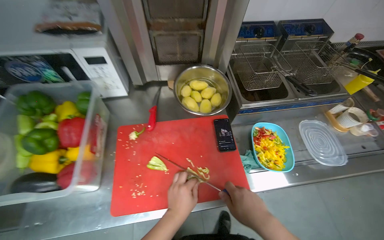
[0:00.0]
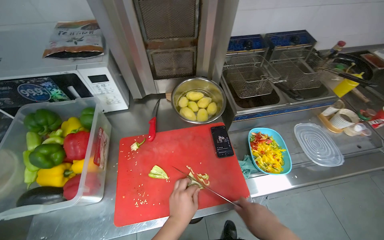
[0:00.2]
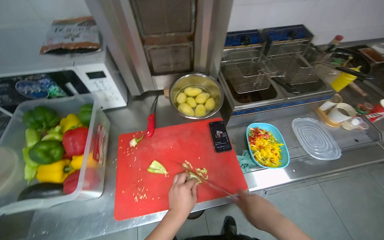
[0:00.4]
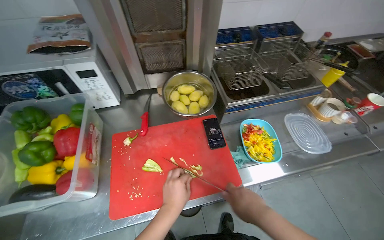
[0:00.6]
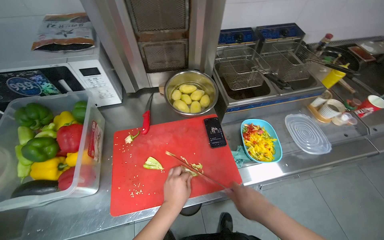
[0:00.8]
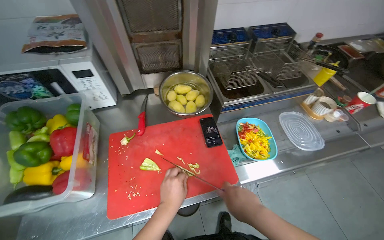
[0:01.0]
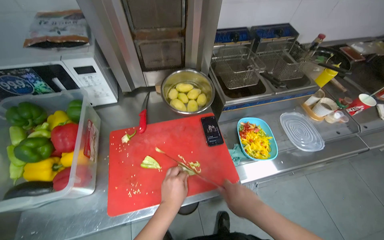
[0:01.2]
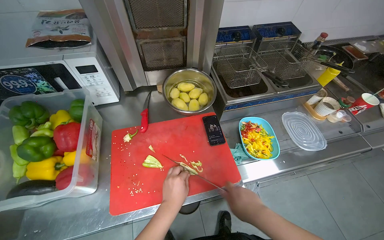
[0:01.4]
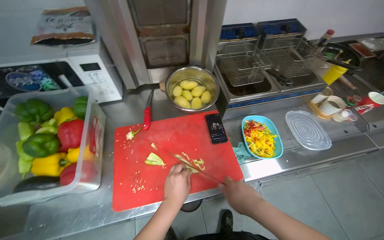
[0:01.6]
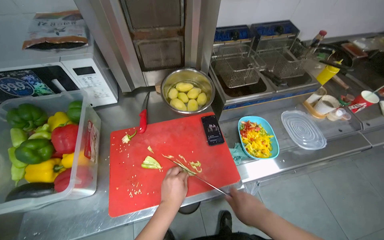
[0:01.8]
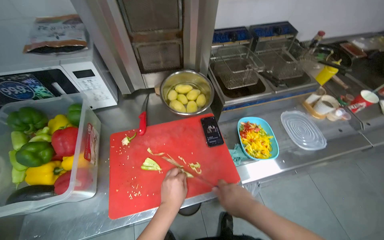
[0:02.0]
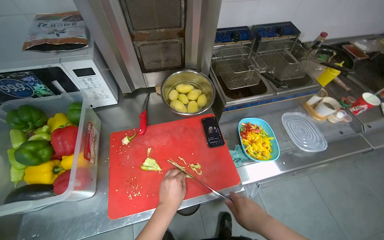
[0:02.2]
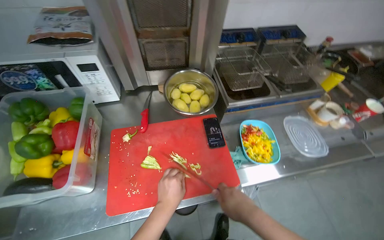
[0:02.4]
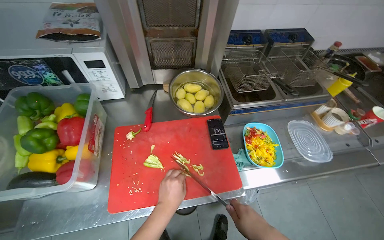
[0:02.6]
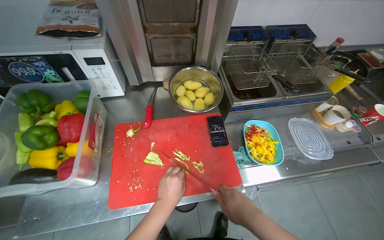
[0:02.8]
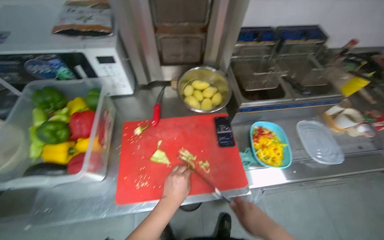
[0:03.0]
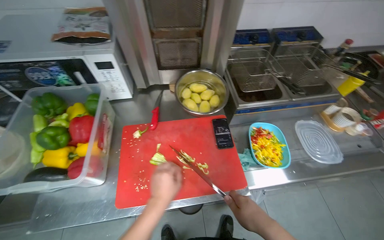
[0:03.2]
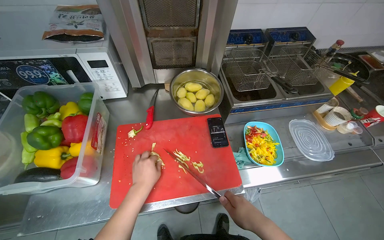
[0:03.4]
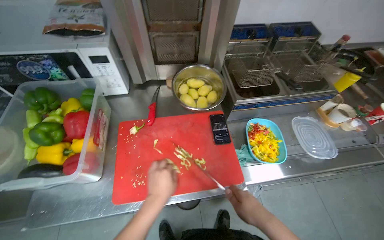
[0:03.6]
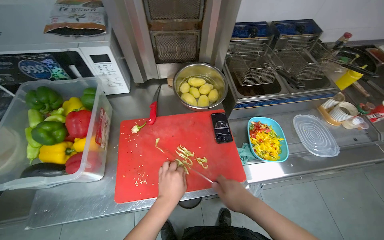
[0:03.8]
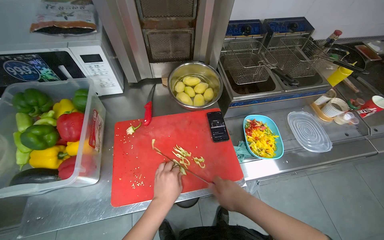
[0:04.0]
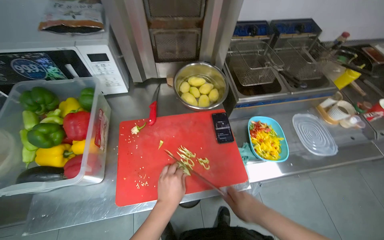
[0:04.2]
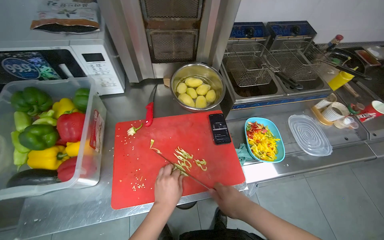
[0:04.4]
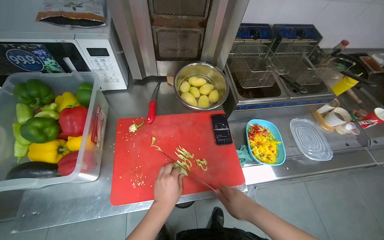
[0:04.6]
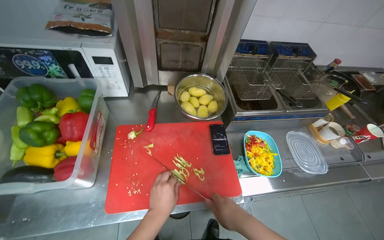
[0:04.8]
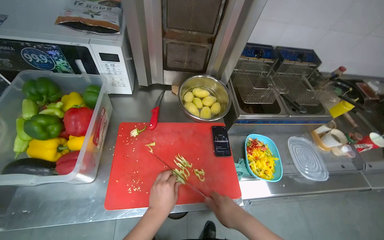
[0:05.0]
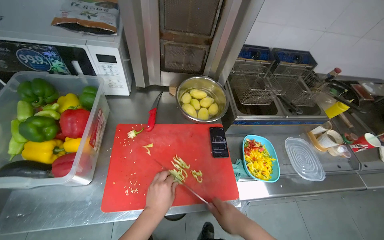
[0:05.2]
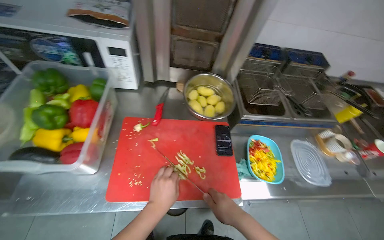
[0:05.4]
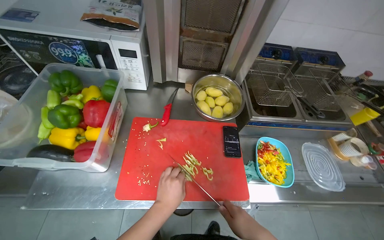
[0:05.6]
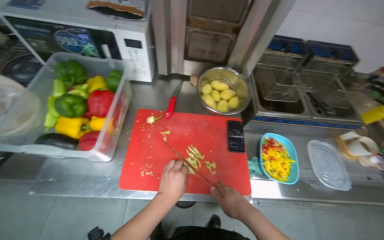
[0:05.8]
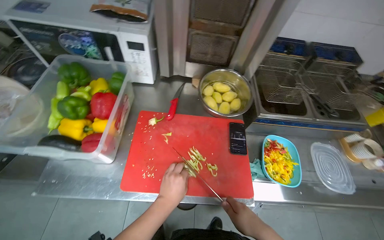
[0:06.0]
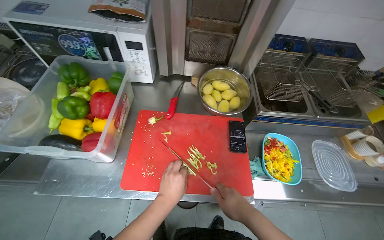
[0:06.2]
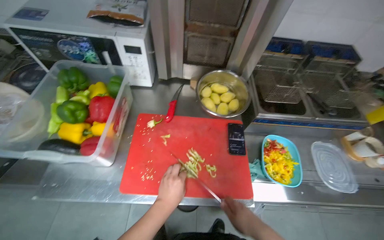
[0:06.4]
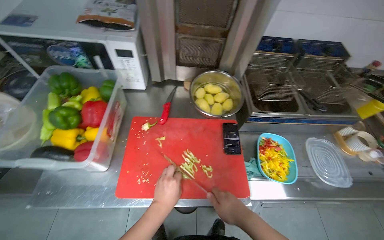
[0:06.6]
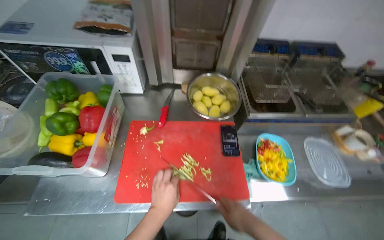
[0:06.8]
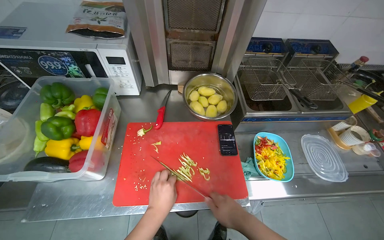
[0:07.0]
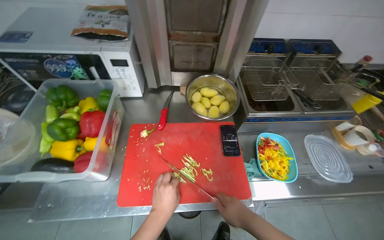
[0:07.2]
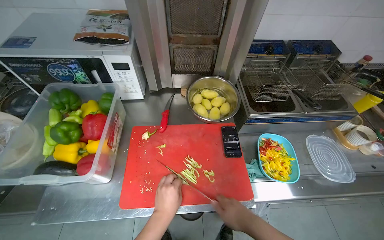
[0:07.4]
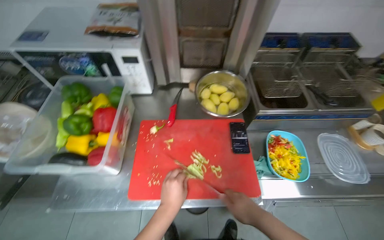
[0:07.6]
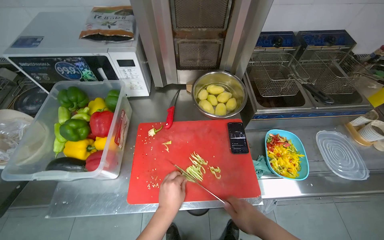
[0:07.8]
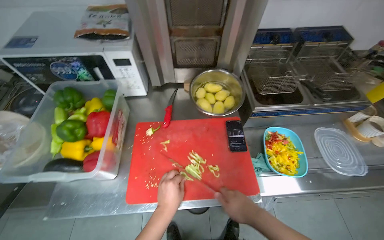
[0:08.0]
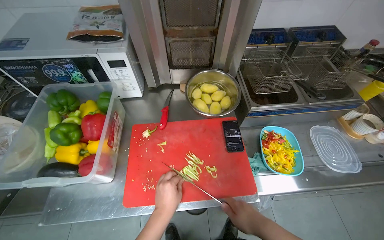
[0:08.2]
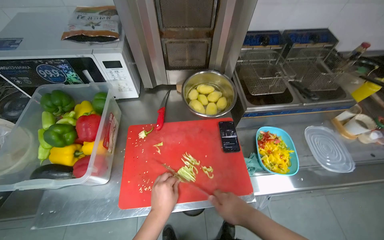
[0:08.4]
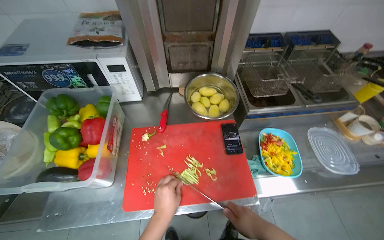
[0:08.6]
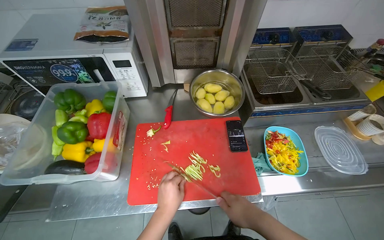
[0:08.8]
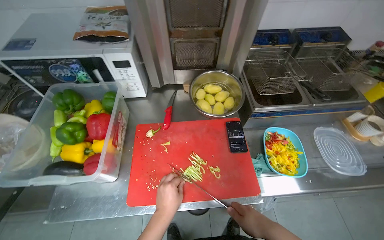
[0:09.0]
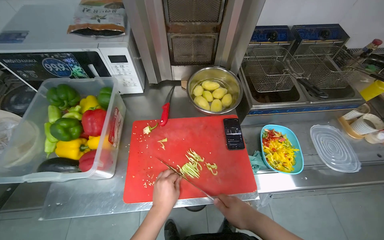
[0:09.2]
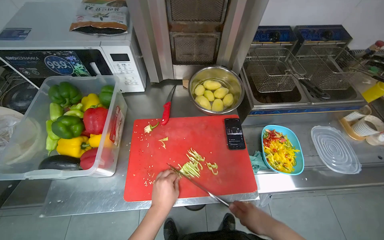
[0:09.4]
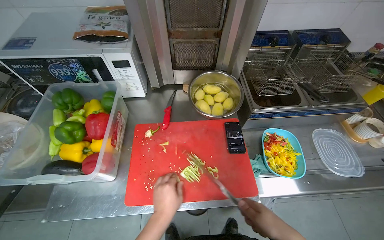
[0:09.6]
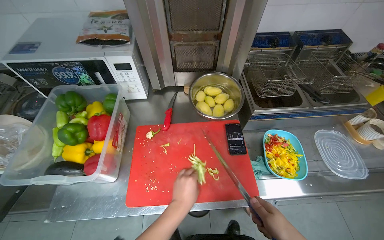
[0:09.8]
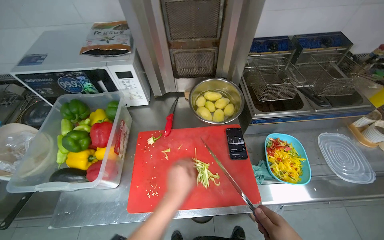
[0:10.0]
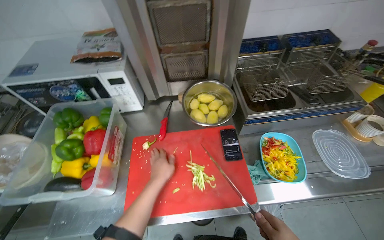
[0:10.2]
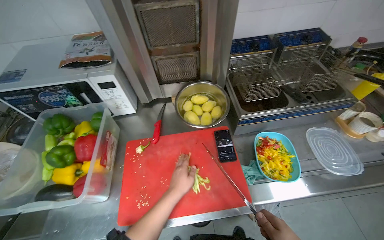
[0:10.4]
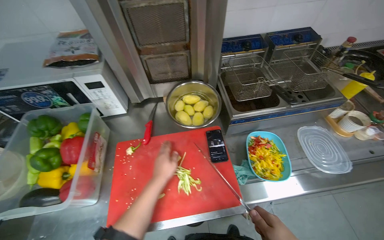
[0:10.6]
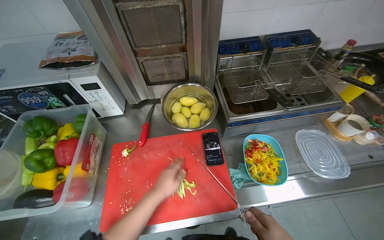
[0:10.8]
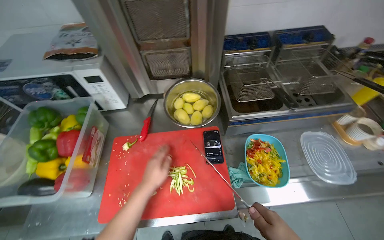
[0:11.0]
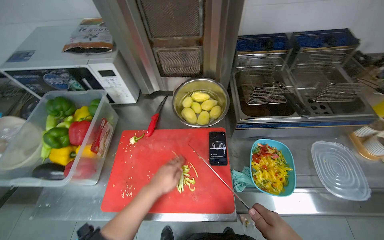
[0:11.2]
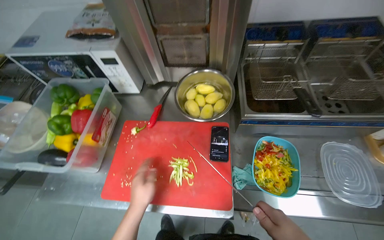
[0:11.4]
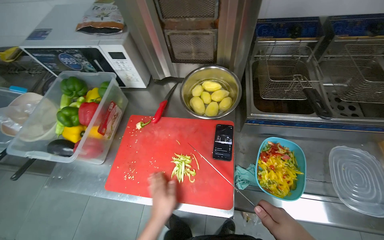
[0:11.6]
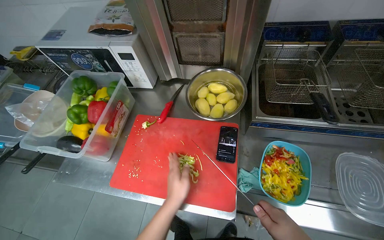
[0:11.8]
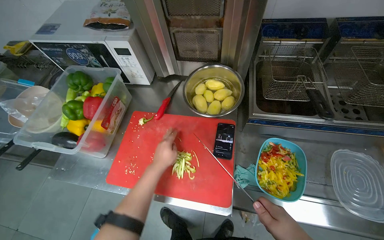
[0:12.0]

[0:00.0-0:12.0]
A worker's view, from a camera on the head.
Job: preparing food.
The whole recording: Cutting bell peppers. The worker cuts bell peppers into strips on a red cutting board and transfers them to a container.
0:00.0 to 0:09.0: The hands work in one place, with small movements.
0:10.4 to 0:12.0: The head rotates approximately 20 degrees to the left.

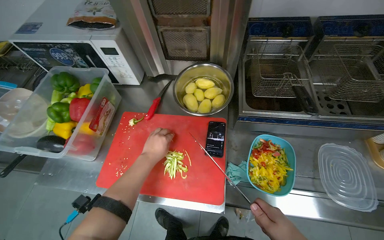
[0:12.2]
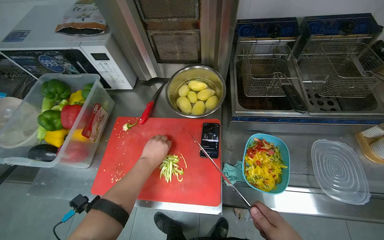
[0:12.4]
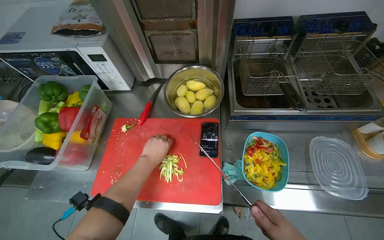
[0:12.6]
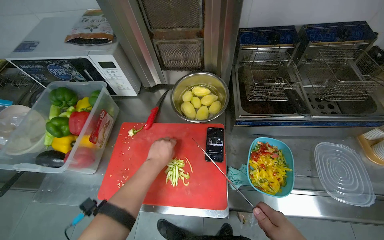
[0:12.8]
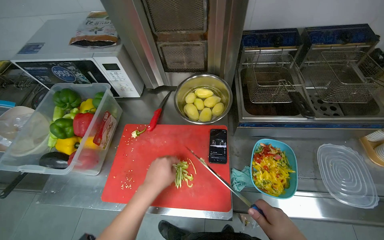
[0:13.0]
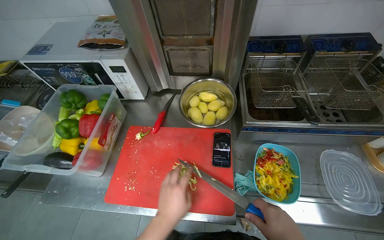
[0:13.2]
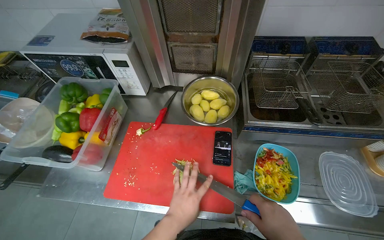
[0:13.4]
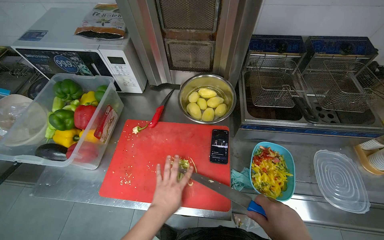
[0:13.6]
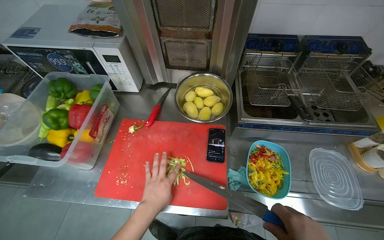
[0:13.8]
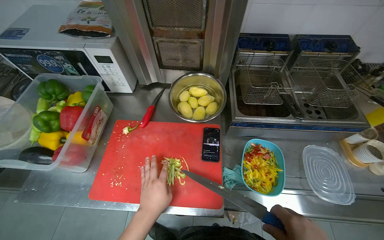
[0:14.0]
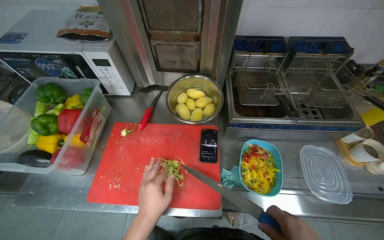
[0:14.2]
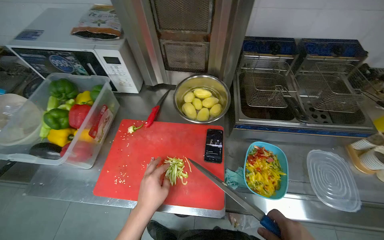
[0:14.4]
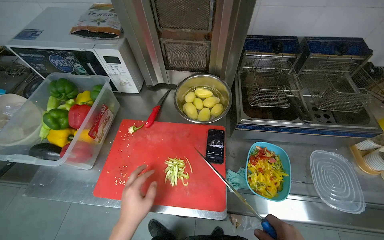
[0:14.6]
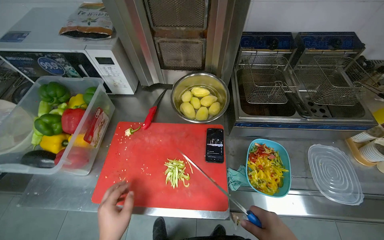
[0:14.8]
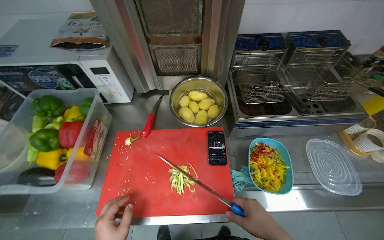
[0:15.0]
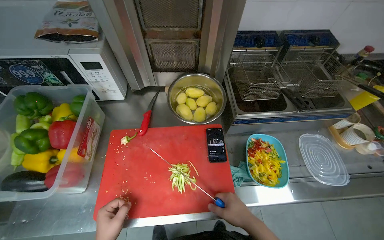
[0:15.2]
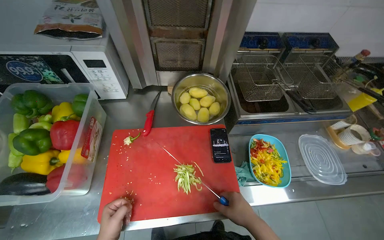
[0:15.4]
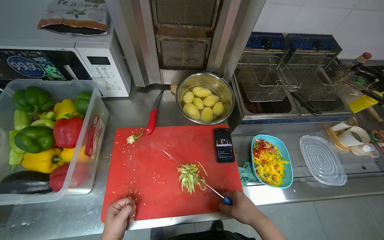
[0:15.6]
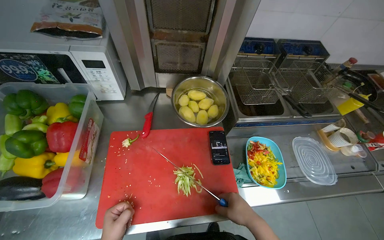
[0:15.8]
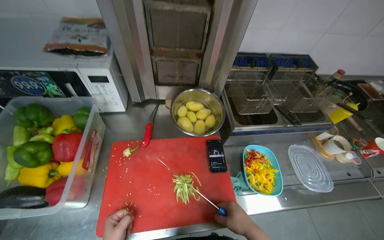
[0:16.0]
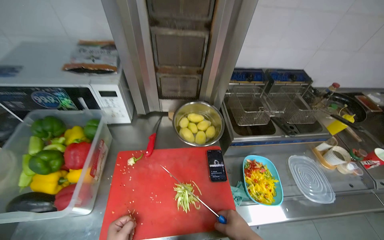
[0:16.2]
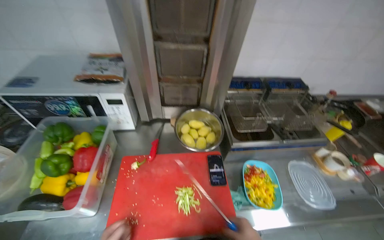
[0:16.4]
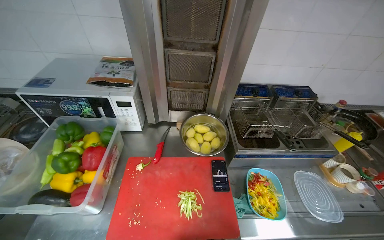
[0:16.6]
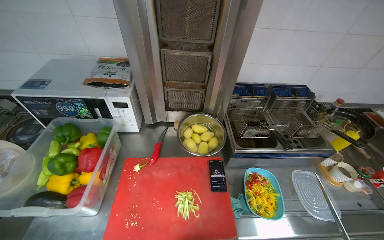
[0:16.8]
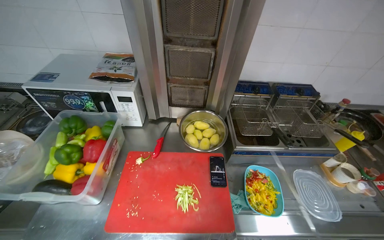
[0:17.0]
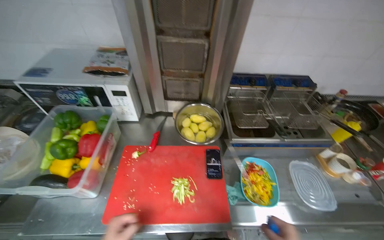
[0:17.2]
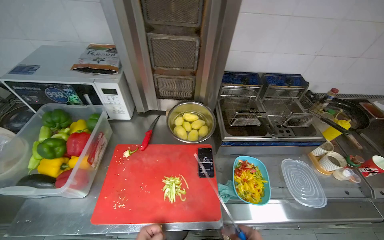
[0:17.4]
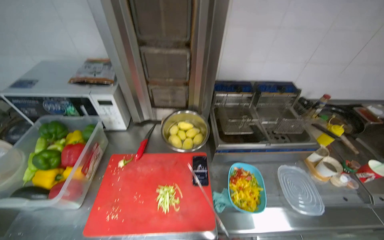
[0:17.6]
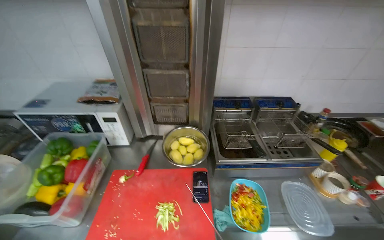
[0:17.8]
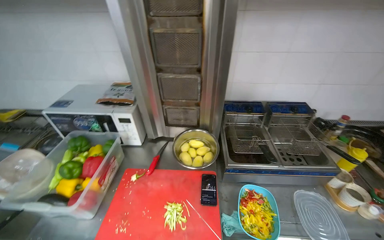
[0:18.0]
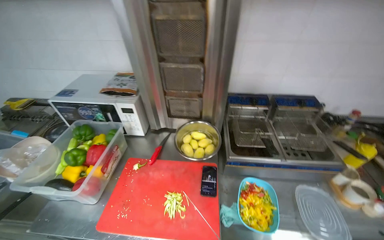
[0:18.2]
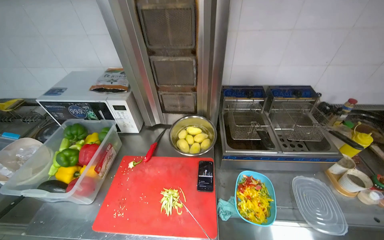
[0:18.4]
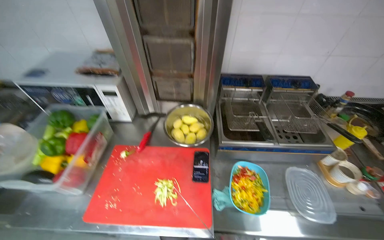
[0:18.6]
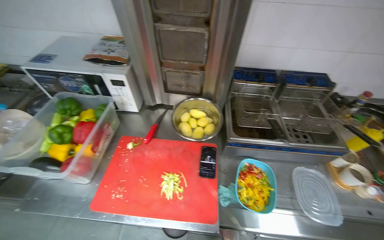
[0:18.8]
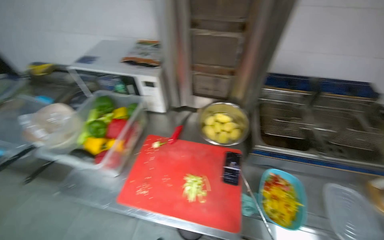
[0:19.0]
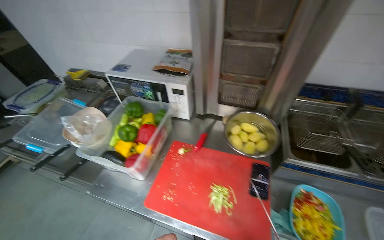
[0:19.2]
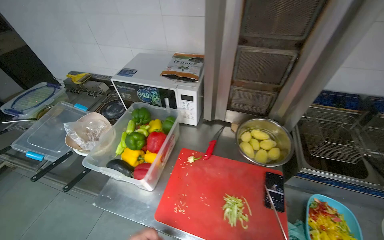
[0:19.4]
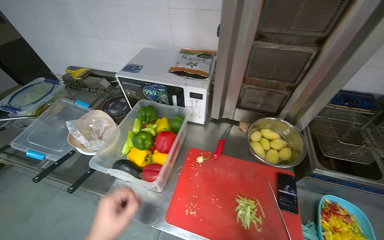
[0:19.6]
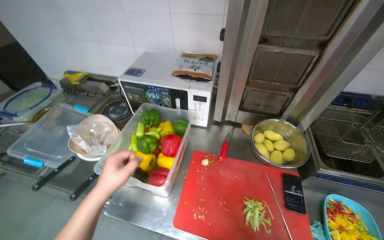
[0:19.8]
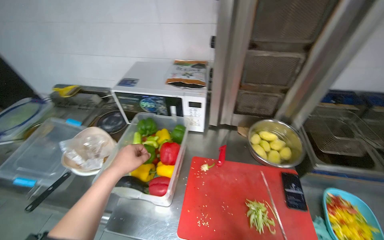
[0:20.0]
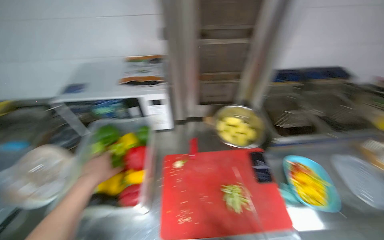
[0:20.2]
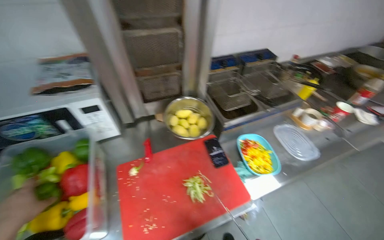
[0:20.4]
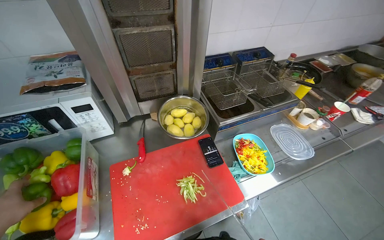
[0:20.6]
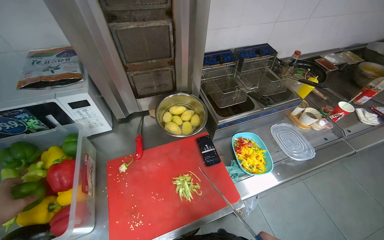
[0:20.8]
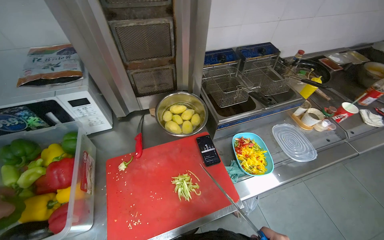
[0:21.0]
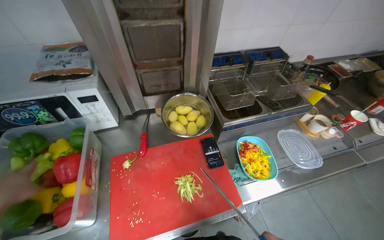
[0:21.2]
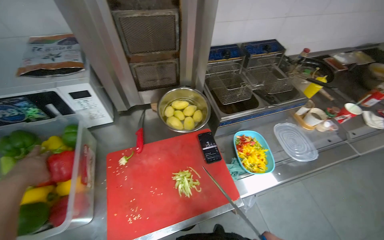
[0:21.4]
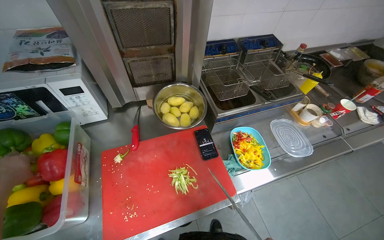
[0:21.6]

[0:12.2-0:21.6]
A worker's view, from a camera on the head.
Job: preparing food.
The whole recording: Cutting bell peppers. The worker cuts bell peppers into strips on a red cutting board and transfers them to a container.
0:12.2 to 0:13.8: The left hand travels down the picture by some 10 cm.
0:15.4 to 0:17.0: The wearer looks some 15 degrees further upward.
0:20.0 to 0:21.6: The wearer looks approximately 30 degrees further to the right.
